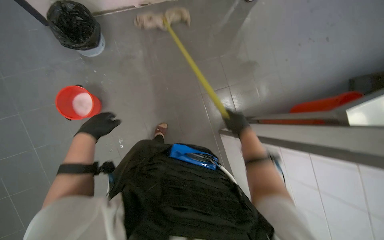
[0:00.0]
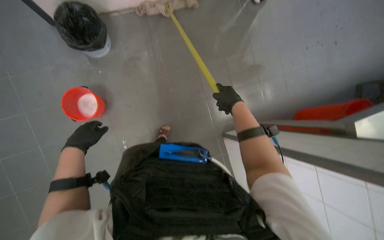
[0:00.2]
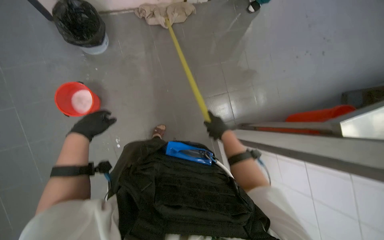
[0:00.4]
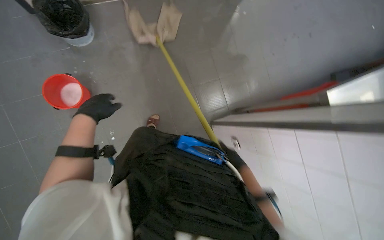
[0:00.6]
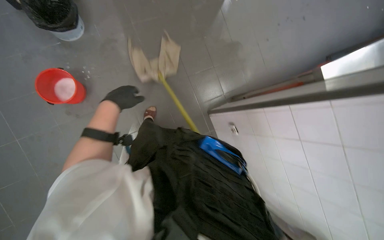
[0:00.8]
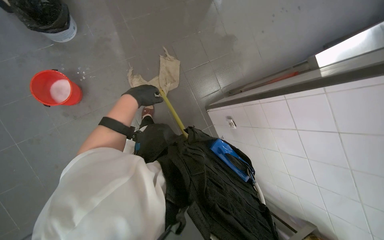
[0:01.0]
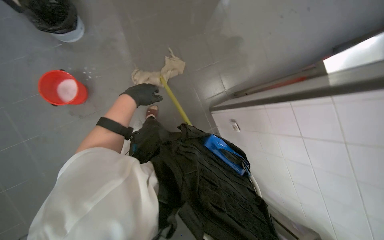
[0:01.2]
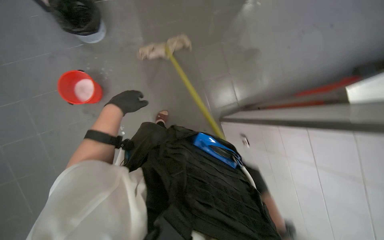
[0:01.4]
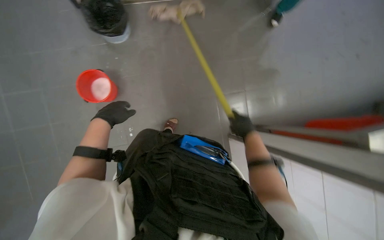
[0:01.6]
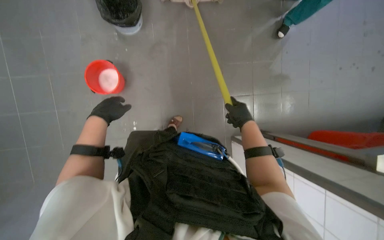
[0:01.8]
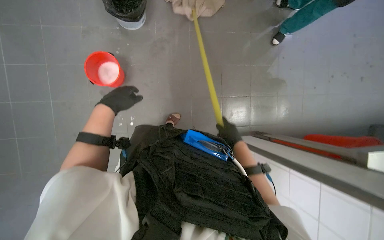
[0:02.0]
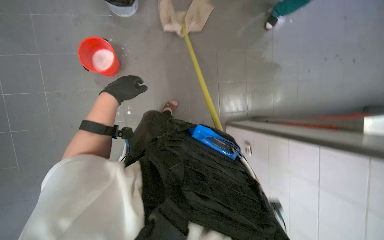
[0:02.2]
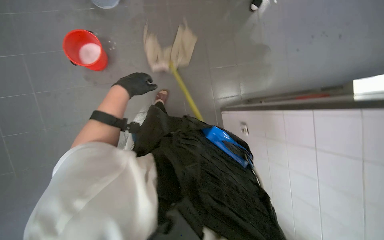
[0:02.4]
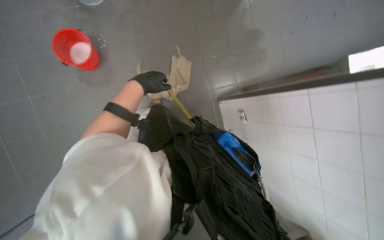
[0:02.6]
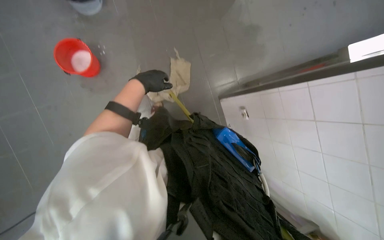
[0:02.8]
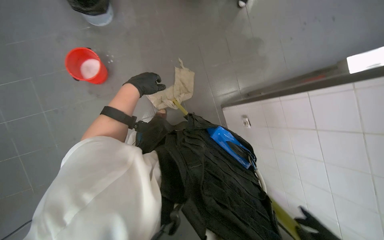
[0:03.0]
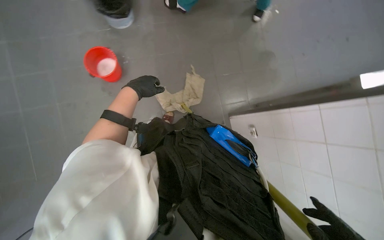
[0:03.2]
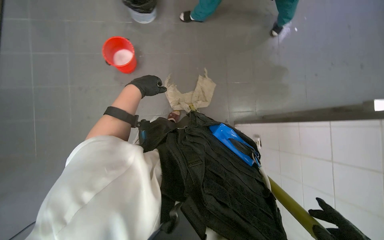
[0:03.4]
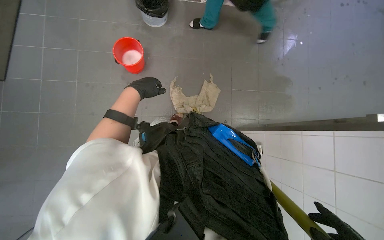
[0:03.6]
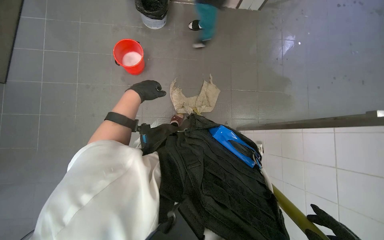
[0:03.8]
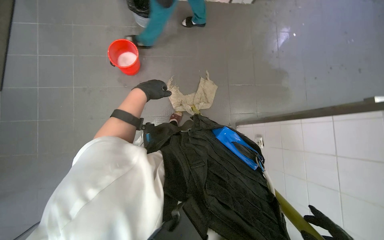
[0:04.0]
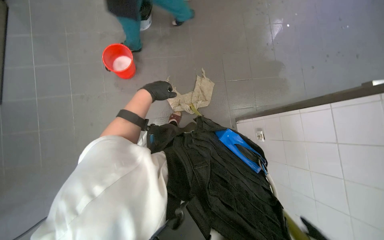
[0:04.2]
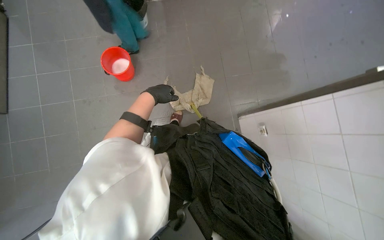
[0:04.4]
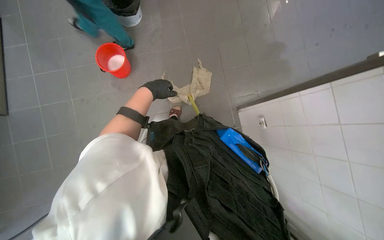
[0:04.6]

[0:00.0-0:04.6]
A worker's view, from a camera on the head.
Job: sweeping floor.
The whole recording: Sweeping kitchen floor. The worker sweeps the kitchen floor with a broom and dustpan.
0:01.6 to 0:03.0: The left hand moves up the picture, roughly 10 cm.

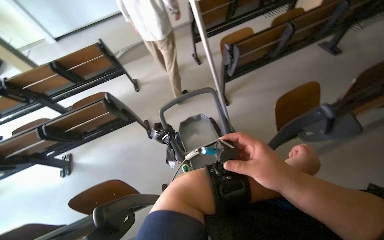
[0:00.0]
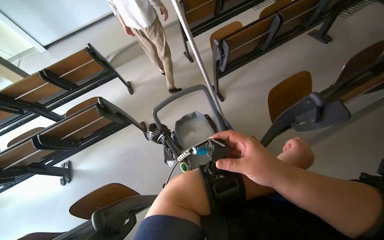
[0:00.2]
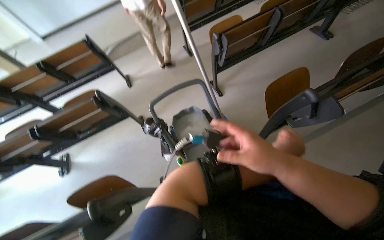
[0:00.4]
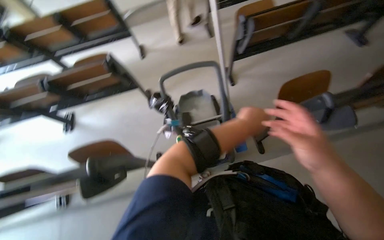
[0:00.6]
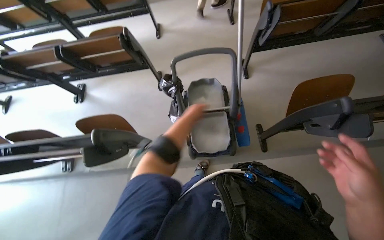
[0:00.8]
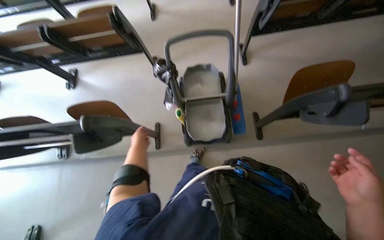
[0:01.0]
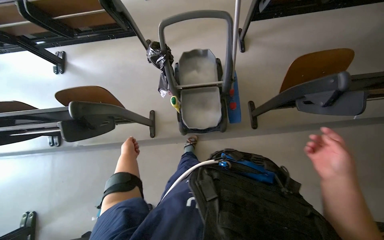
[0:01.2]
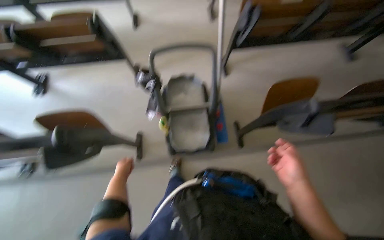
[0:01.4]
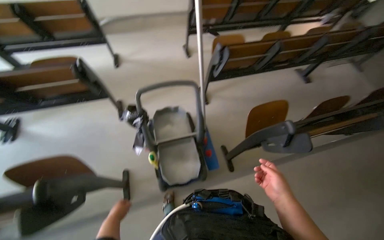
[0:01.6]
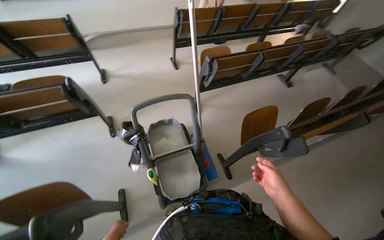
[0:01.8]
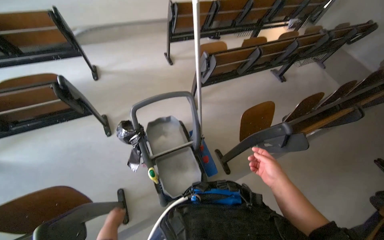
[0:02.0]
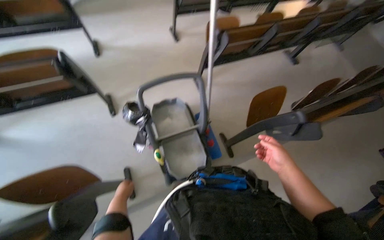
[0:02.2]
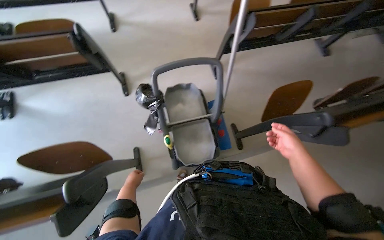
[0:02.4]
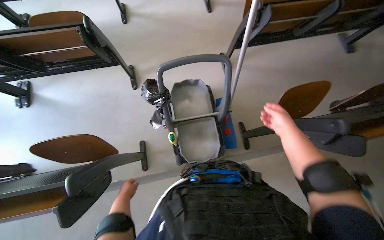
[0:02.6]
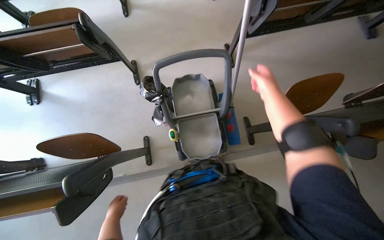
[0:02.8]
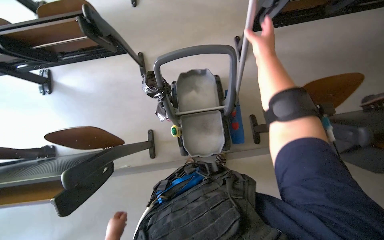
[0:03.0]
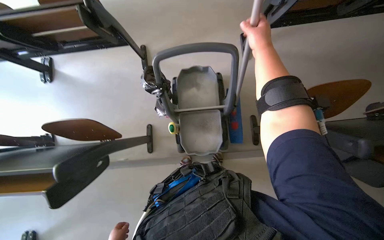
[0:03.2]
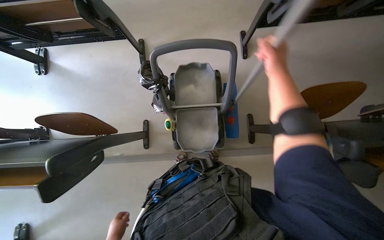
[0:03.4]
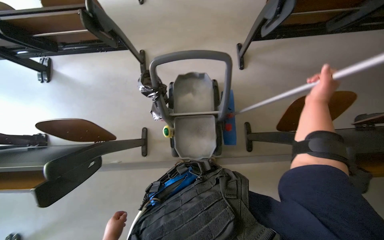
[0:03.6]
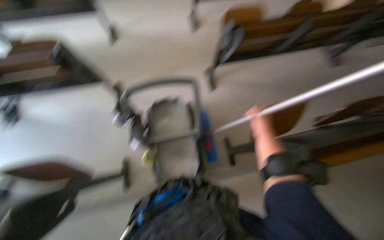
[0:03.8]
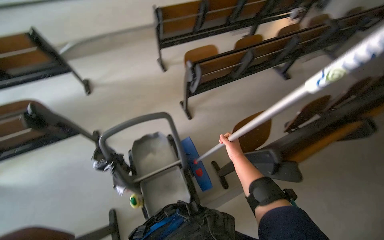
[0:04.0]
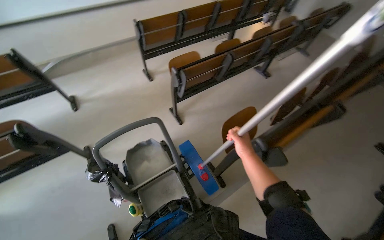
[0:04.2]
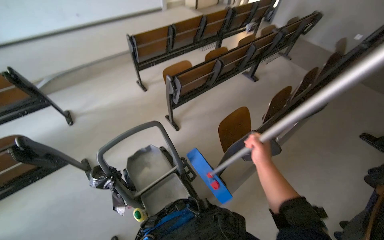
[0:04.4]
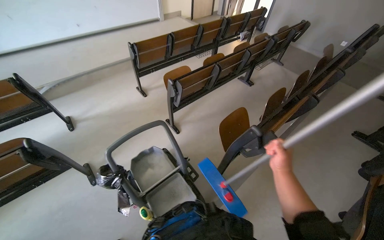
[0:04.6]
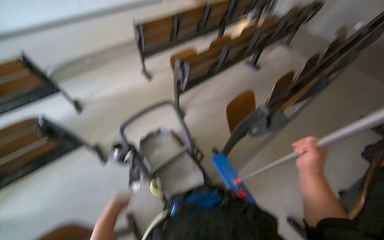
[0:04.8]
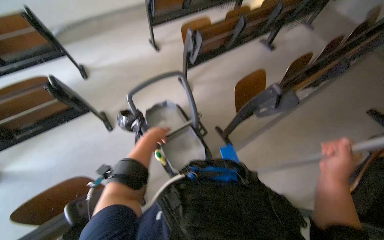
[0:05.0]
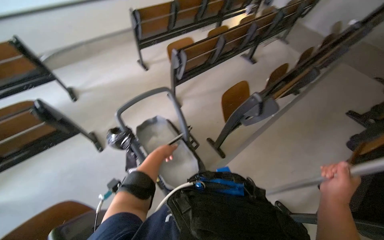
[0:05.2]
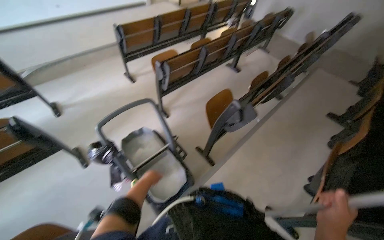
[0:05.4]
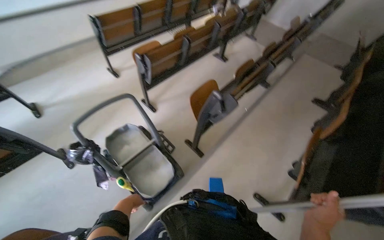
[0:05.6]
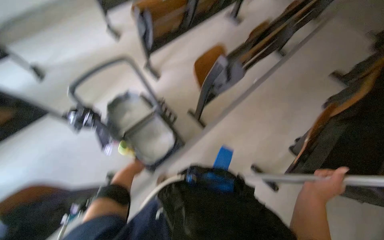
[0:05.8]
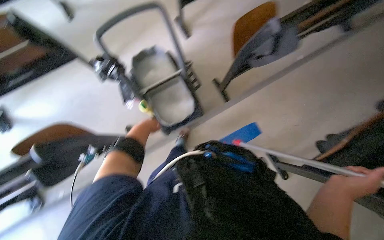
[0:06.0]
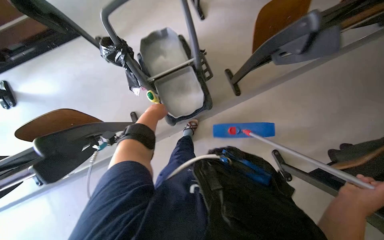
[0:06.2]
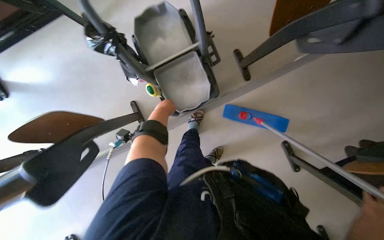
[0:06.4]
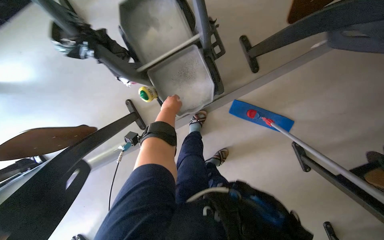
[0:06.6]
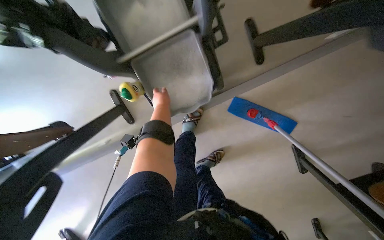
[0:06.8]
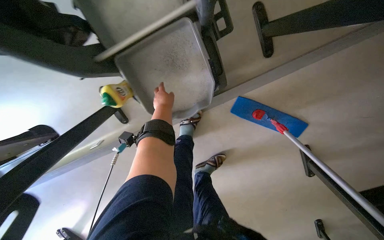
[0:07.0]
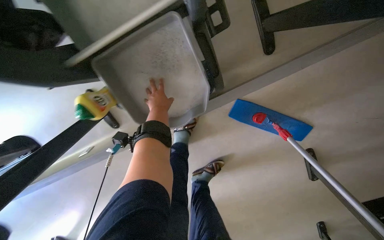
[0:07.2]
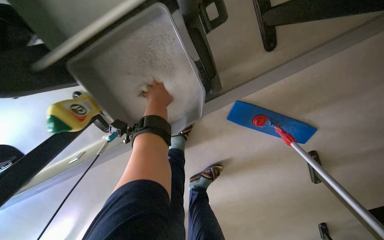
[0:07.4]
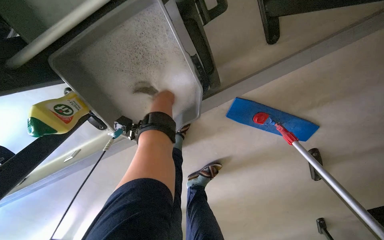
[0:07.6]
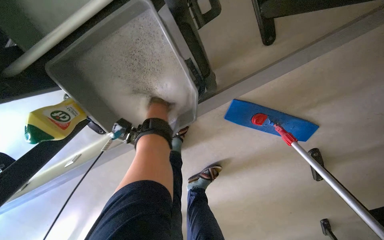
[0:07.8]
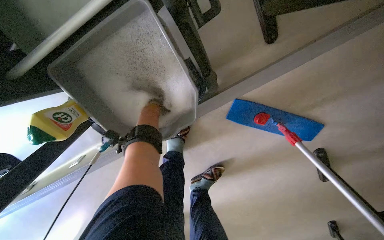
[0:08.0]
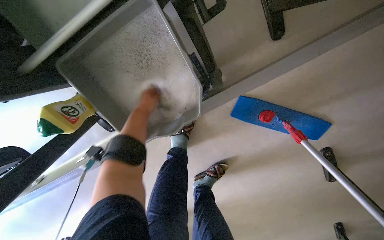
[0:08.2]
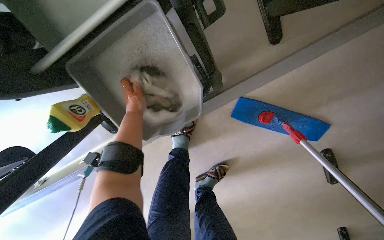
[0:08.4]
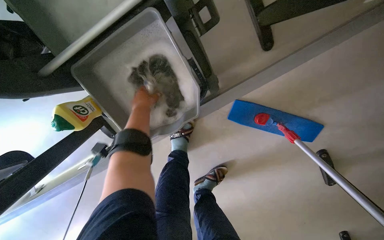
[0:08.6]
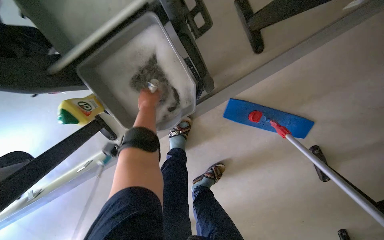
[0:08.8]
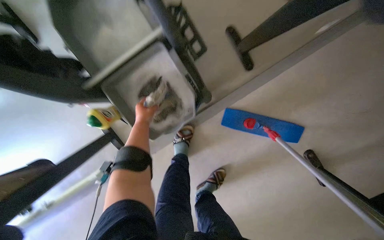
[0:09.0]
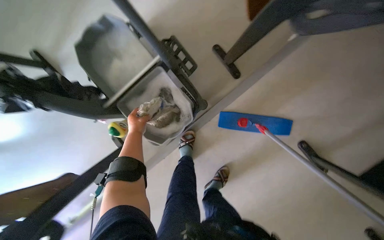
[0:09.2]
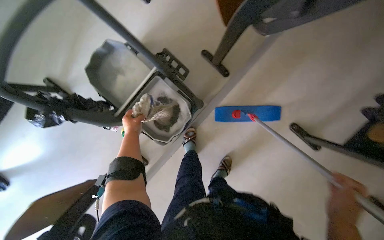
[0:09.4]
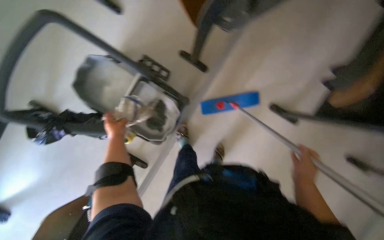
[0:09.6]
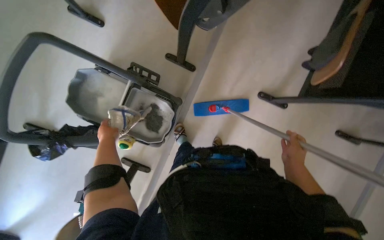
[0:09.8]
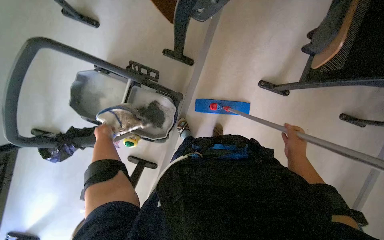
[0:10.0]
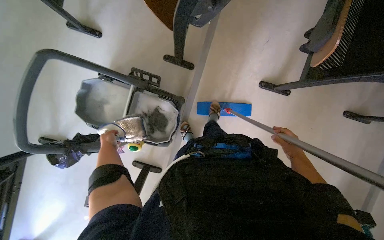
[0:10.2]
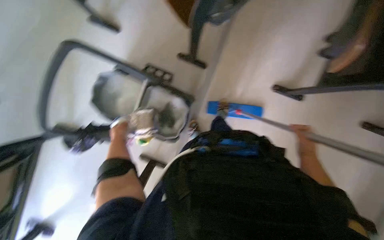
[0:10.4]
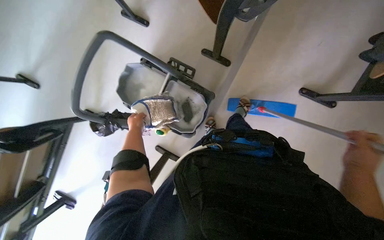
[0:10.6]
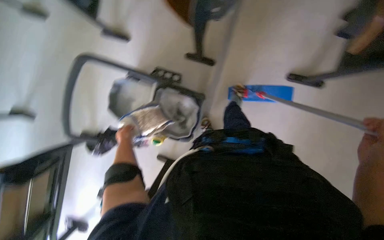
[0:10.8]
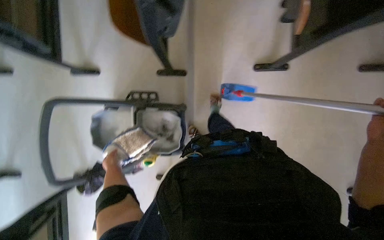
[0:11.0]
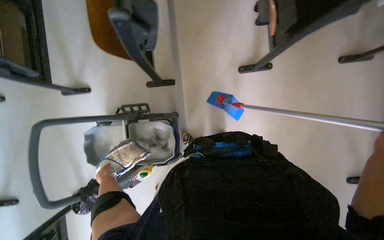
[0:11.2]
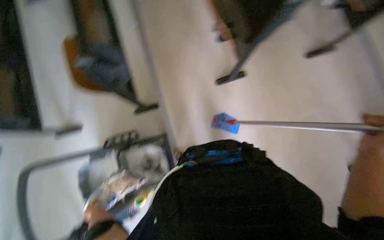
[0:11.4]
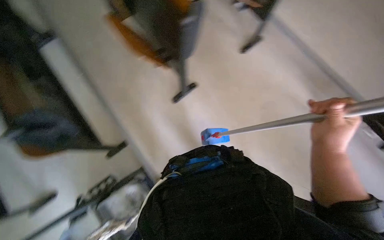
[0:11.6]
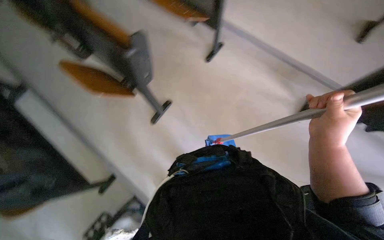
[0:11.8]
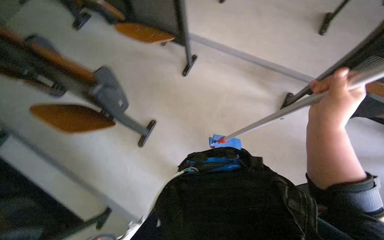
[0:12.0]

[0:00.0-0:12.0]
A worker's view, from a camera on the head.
Job: mopping floor.
The whole recording: Mopping classroom floor. The worker prepares the mop and then mops the classroom floor between the desks.
0:00.0 to 0:01.6: The right hand is displaced to the right, farther from the camera and down the picture by roughly 30 cm.
0:01.6 to 0:03.0: The view tilts some 20 degrees downward. The right hand shifts roughly 50 cm up the picture and to the left.
0:03.0 to 0:04.4: The head rotates roughly 30 degrees to the right. The wearer looks some 30 degrees further upward.
0:04.4 to 0:06.0: The view tilts roughly 25 degrees downward. The right hand goes some 30 cm nearer to the camera and to the right.
0:06.0 to 0:07.6: The camera travels some 90 cm. The view tilts roughly 35 degrees downward.
0:07.6 to 0:09.0: The view tips upward by about 15 degrees. The left hand travels to the left by roughly 10 cm.
0:09.0 to 0:10.4: The head travels about 50 cm. The scene turns some 35 degrees counterclockwise in the picture.
0:10.4 to 0:12.0: The wearer looks some 15 degrees further upward. The scene turns approximately 50 degrees counterclockwise in the picture.

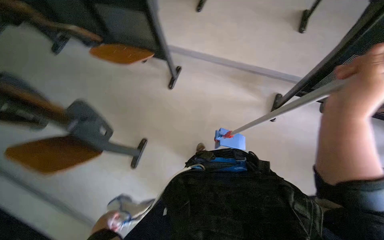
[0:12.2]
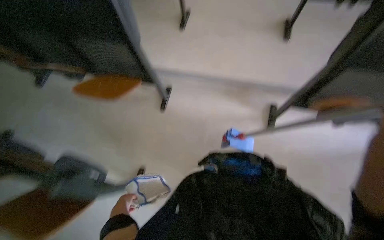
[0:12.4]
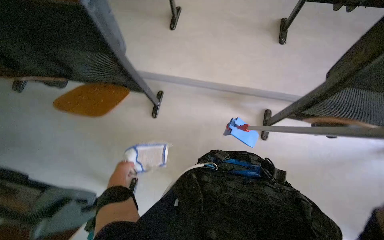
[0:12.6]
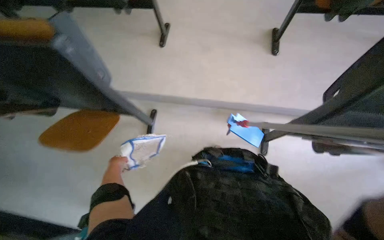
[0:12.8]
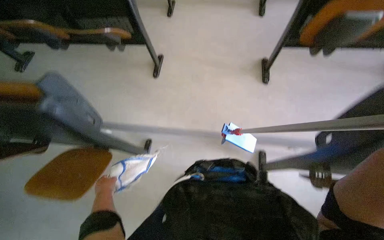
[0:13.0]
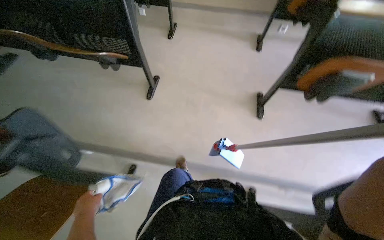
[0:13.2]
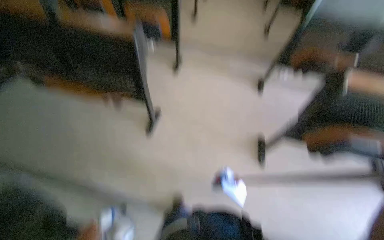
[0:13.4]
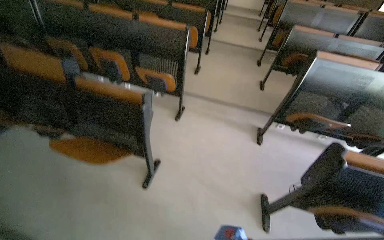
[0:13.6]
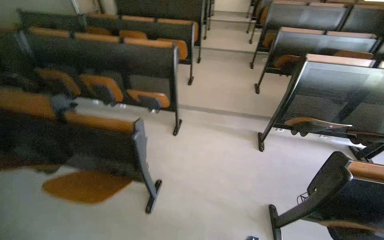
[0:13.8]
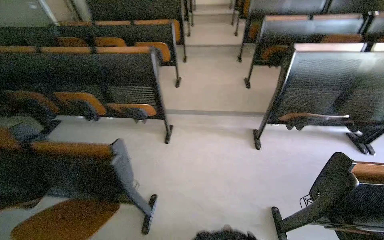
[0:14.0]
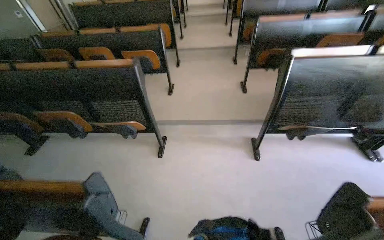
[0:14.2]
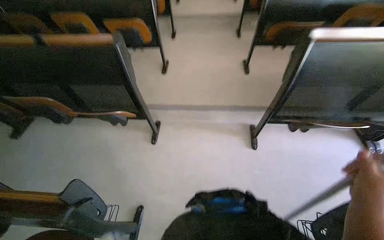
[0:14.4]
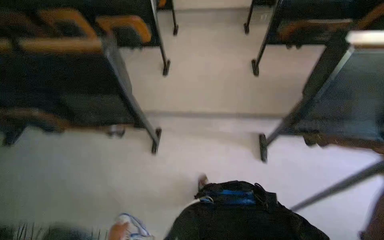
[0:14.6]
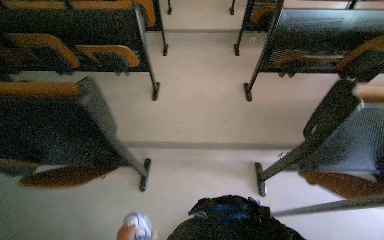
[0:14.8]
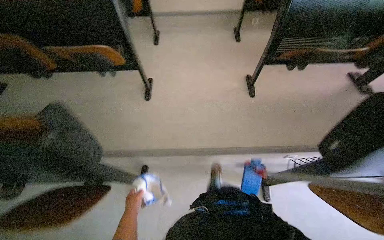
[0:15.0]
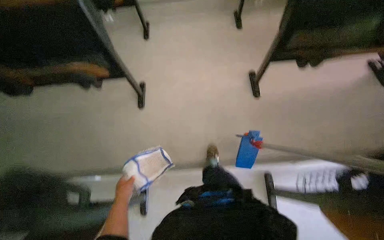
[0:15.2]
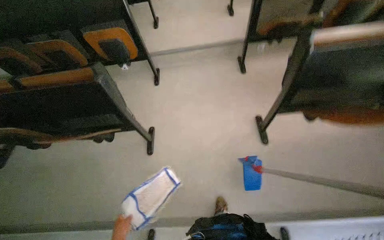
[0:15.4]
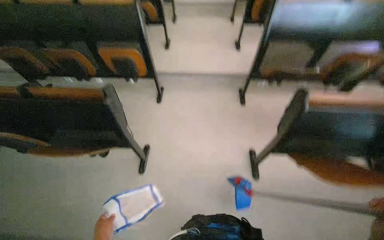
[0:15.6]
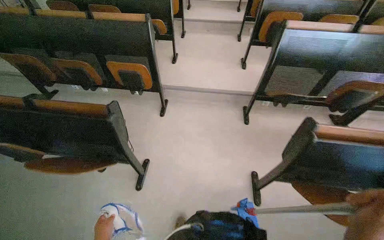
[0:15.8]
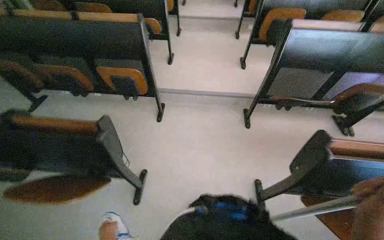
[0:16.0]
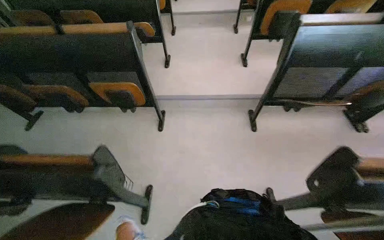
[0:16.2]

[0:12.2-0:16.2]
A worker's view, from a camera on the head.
Job: mopping floor.
The whole recording: Mopping classroom floor. The worker prepares the mop and then mops the classroom floor between the desks.
0:13.6 to 0:14.8: The wearer moves some 1 m.
0:14.8 to 0:16.2: The wearer moves some 90 cm.
